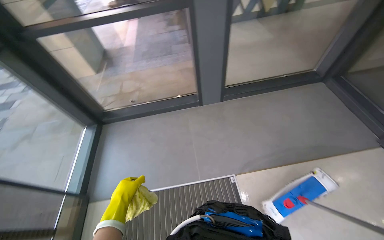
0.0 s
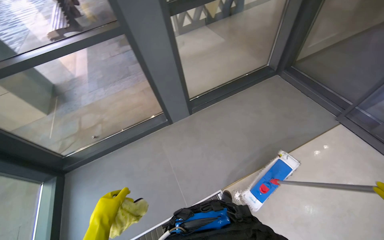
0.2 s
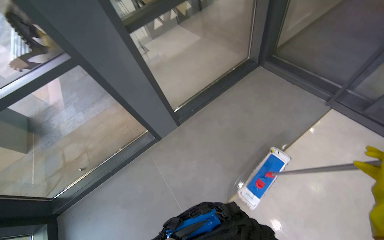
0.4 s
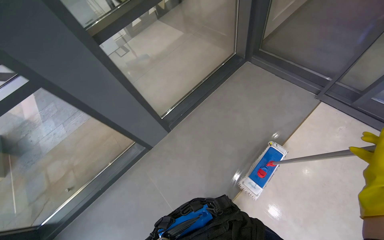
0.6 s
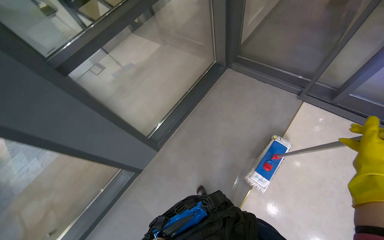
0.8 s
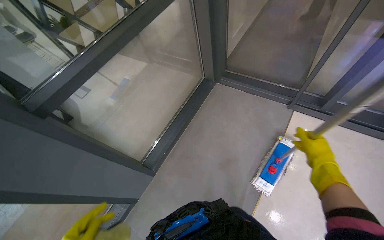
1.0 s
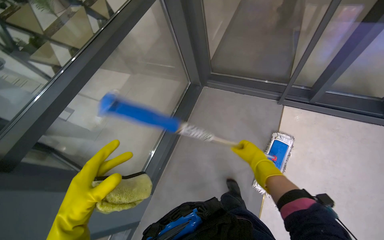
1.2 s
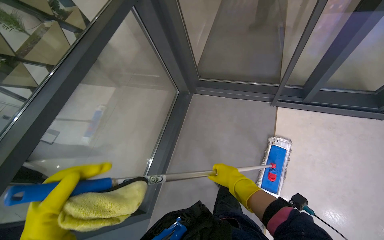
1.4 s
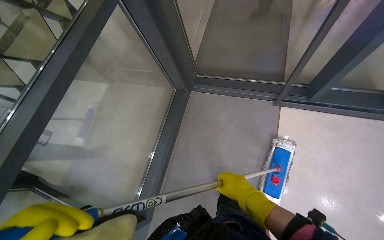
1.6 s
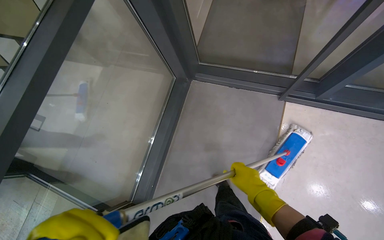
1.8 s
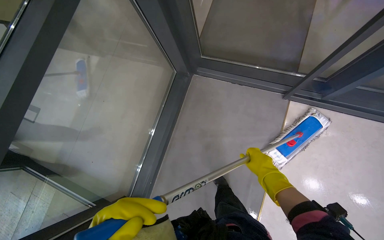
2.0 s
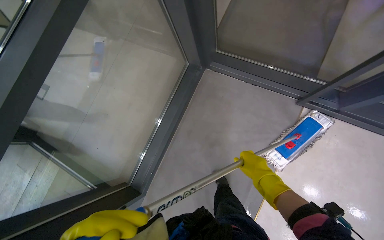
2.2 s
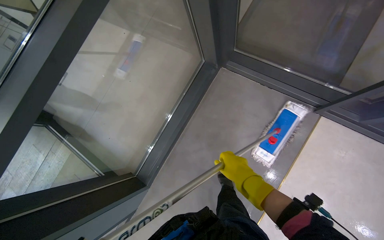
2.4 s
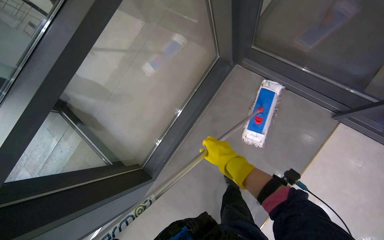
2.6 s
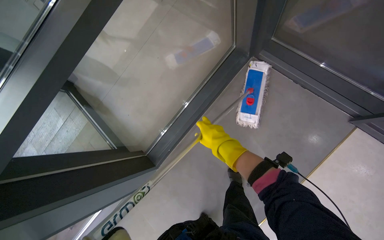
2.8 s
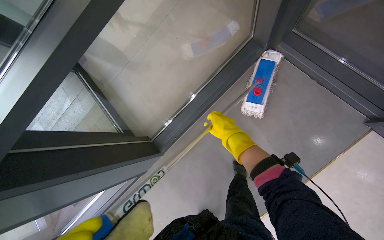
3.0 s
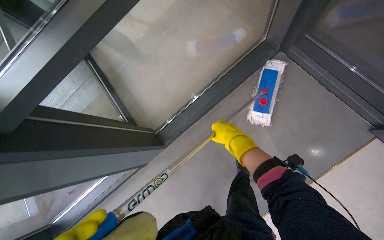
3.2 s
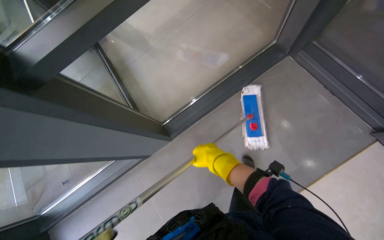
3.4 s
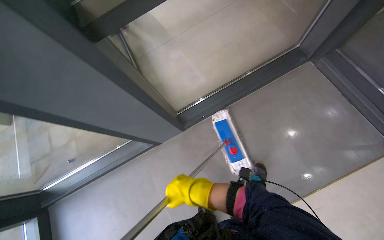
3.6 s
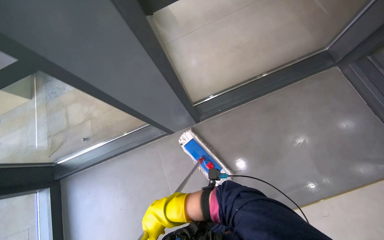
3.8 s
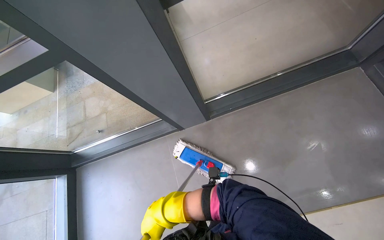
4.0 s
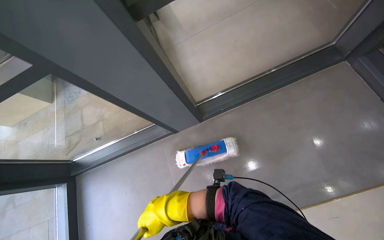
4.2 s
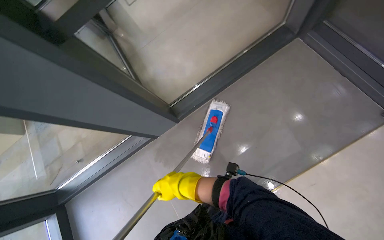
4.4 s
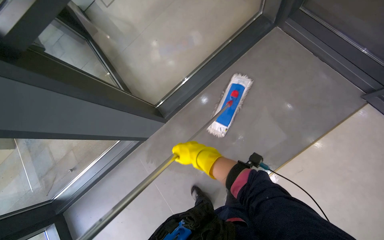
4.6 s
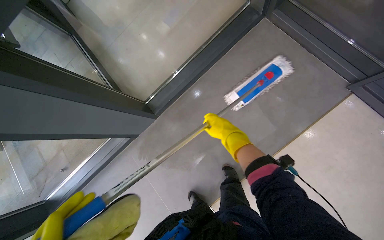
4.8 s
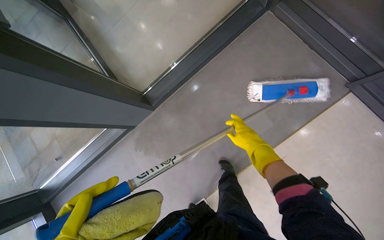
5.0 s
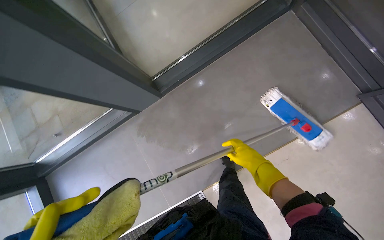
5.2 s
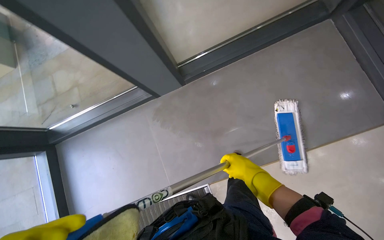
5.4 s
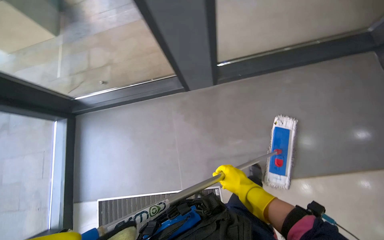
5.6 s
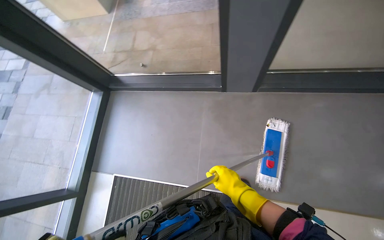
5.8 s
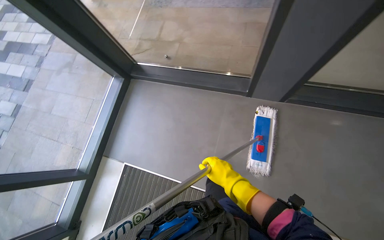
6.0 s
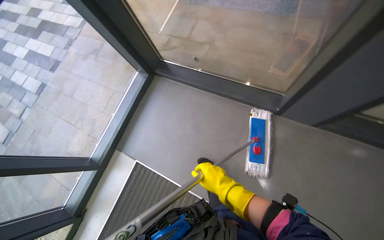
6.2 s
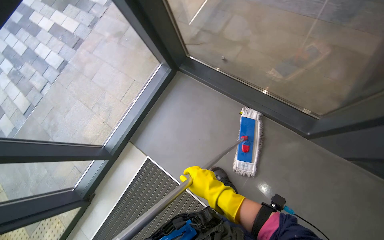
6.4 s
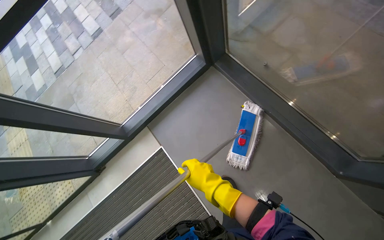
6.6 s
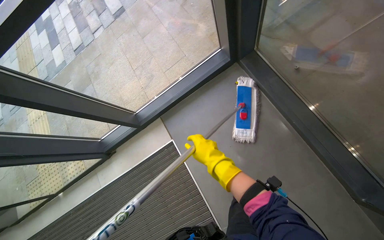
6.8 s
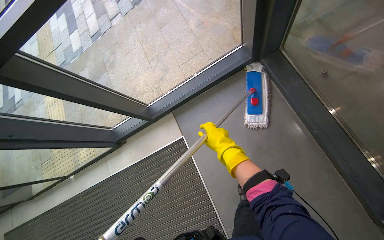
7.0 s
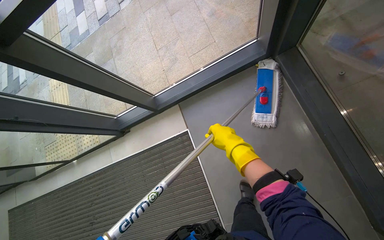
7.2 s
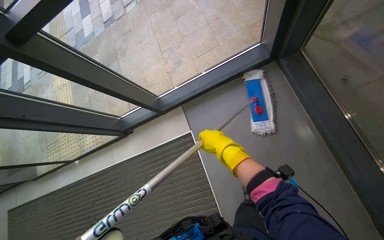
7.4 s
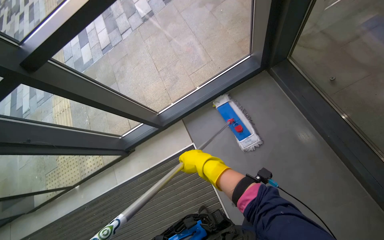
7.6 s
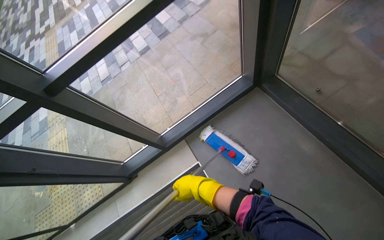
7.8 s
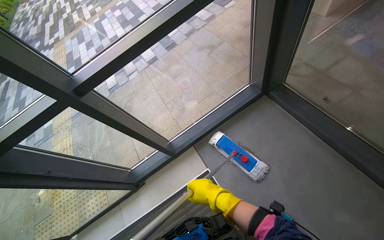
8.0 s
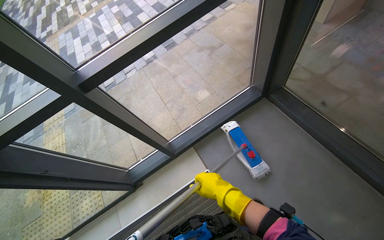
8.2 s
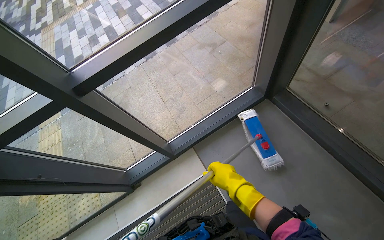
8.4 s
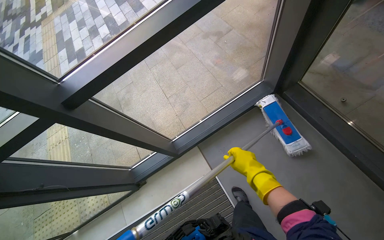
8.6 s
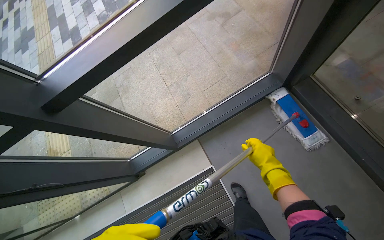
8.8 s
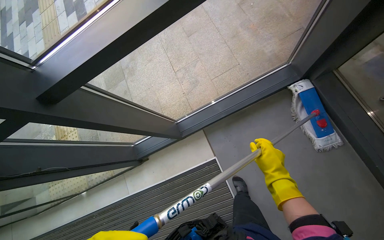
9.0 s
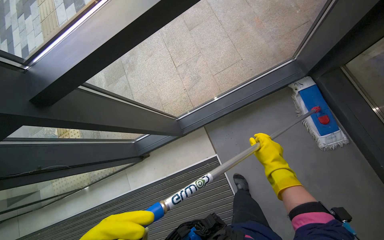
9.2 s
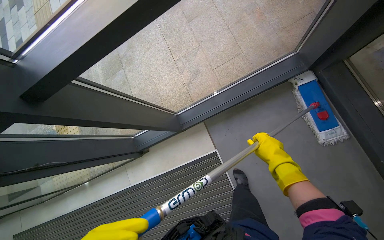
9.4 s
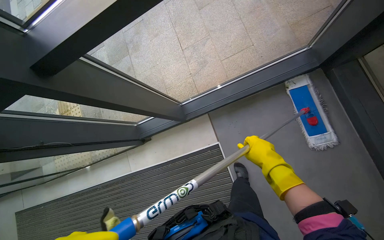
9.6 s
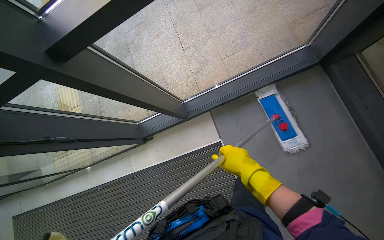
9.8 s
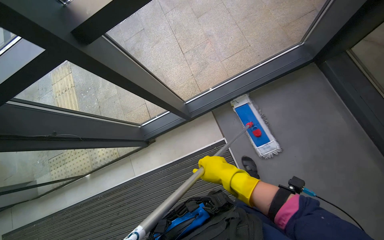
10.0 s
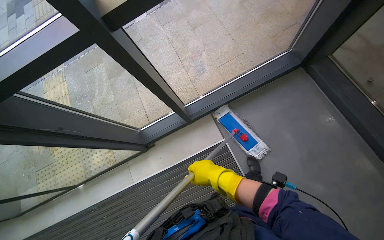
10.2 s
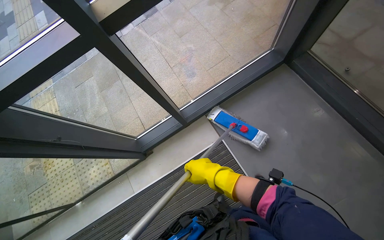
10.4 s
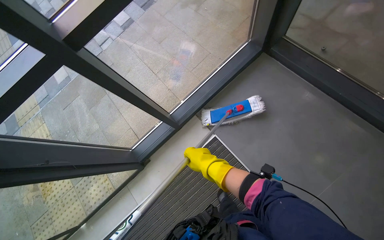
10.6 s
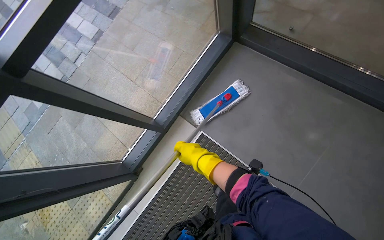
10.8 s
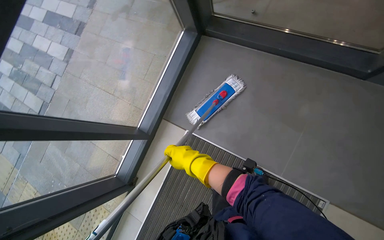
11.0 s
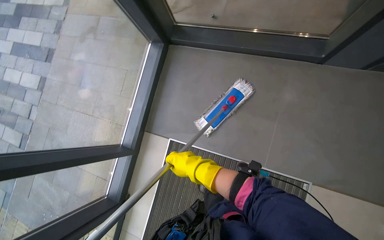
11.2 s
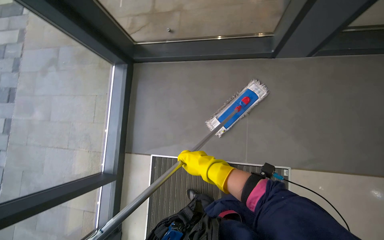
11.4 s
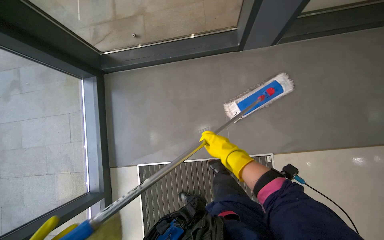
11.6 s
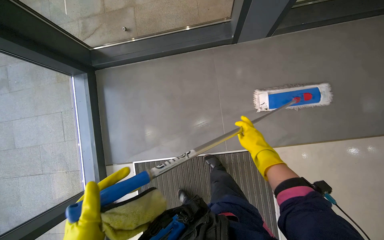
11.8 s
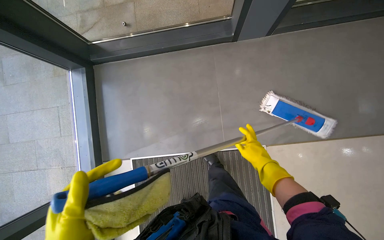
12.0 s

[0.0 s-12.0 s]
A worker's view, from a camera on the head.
Job: mopping floor.
The whole recording: Mopping entrance floor. The worker mops the floor in the building's entrance area, both inside and outside the doors.
0.0 to 1.6 s: The camera travels roughly 1 m. The head rotates approximately 65 degrees to the right.
3.0 to 4.4 s: The right hand shifts approximately 40 cm to the left and down the picture.
4.4 to 6.0 s: The camera travels about 50 cm. The scene rotates clockwise by some 35 degrees.
6.0 to 7.6 s: The head travels about 60 cm. The wearer looks about 50 degrees further to the left. The camera pitches downward, by roughly 15 degrees.
9.0 to 10.4 s: The right hand moves to the left, approximately 30 cm.
10.4 to 12.0 s: The camera travels about 70 cm. The wearer looks approximately 65 degrees further to the right.

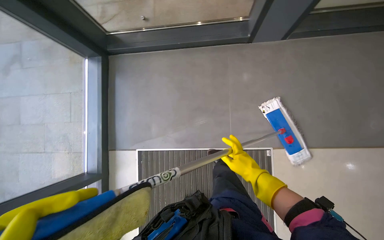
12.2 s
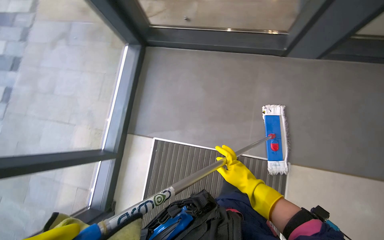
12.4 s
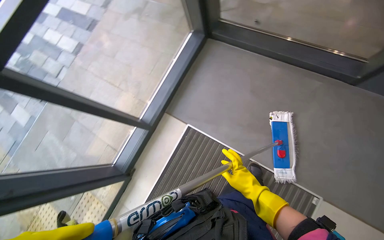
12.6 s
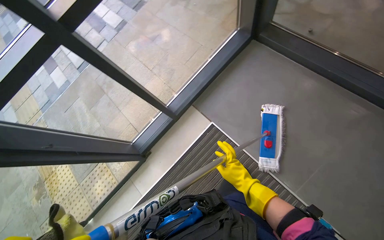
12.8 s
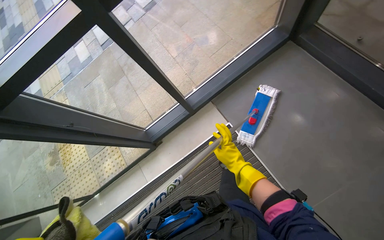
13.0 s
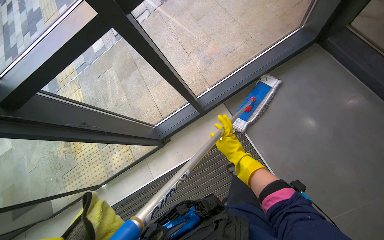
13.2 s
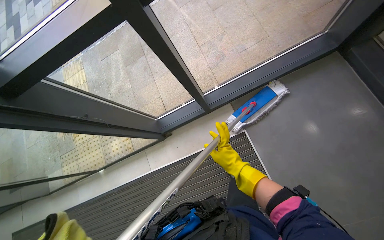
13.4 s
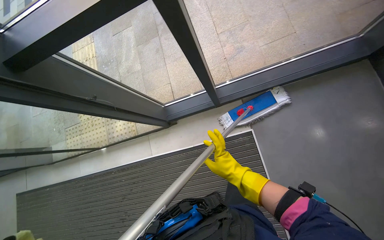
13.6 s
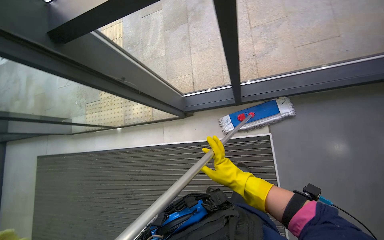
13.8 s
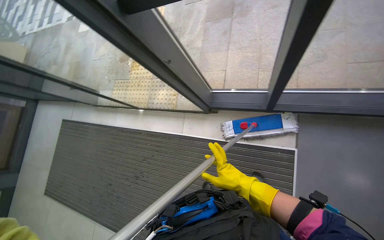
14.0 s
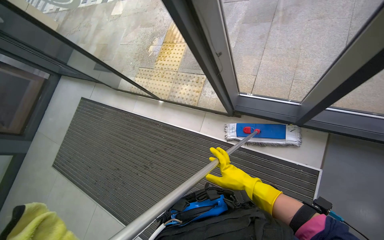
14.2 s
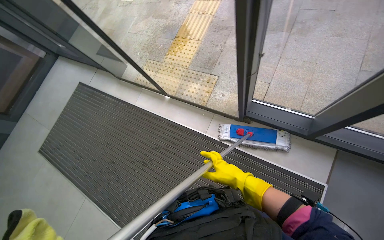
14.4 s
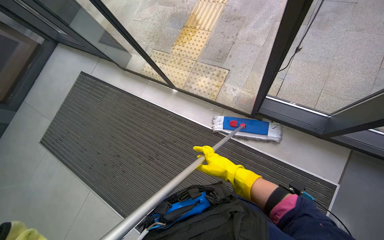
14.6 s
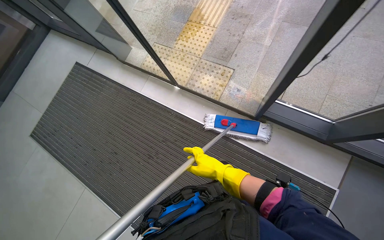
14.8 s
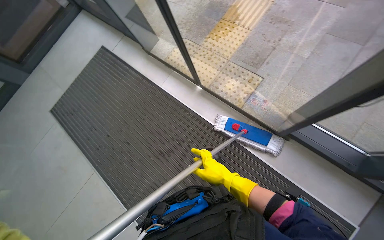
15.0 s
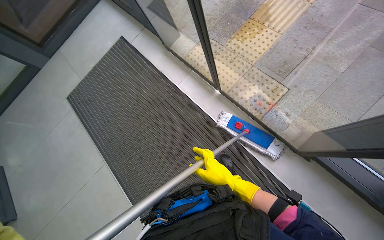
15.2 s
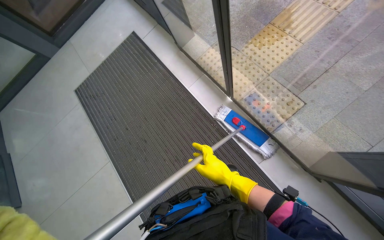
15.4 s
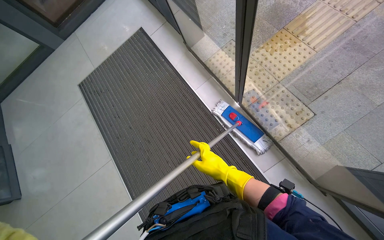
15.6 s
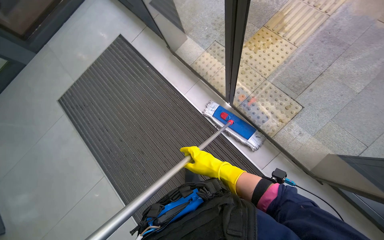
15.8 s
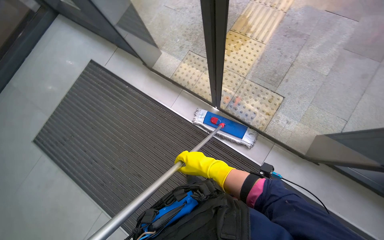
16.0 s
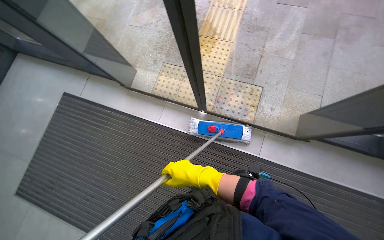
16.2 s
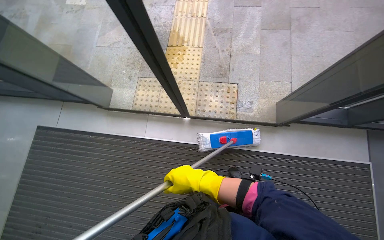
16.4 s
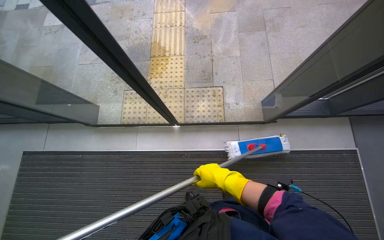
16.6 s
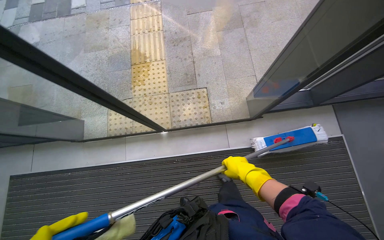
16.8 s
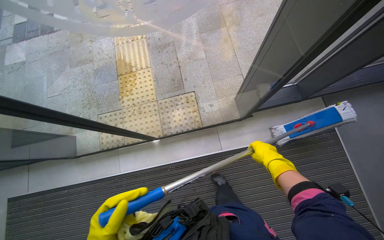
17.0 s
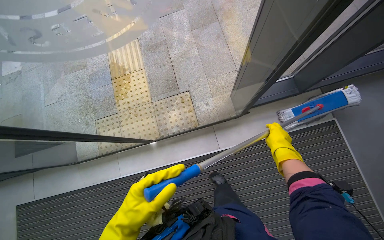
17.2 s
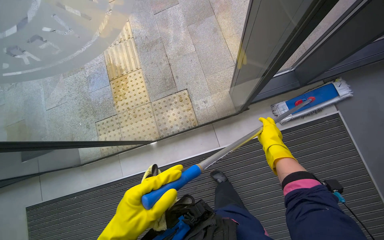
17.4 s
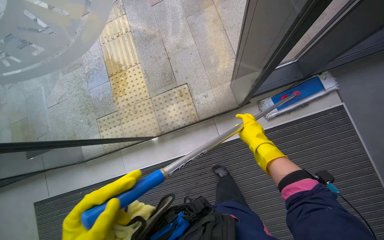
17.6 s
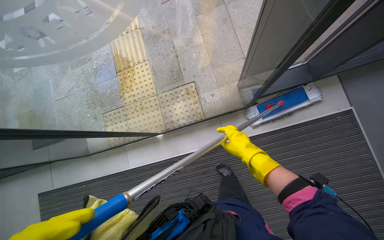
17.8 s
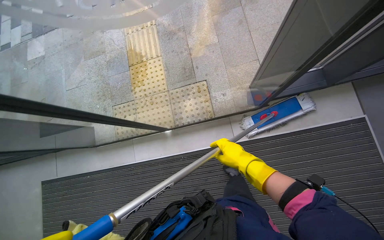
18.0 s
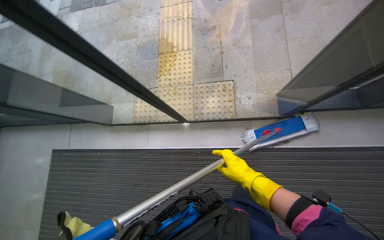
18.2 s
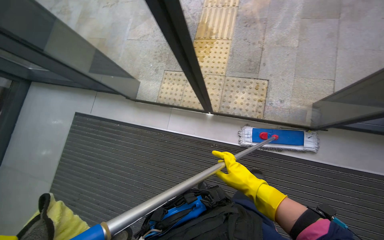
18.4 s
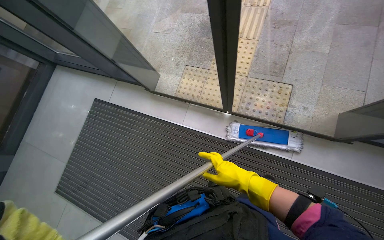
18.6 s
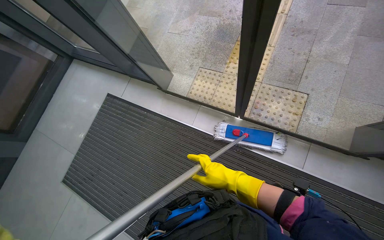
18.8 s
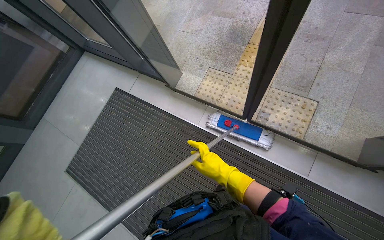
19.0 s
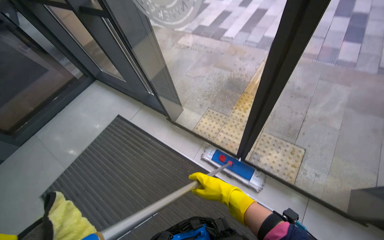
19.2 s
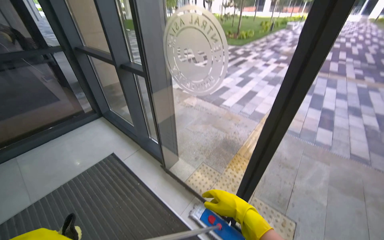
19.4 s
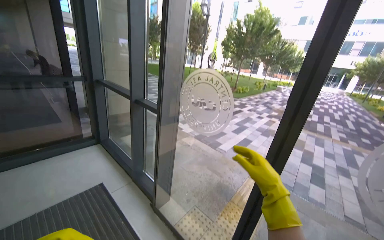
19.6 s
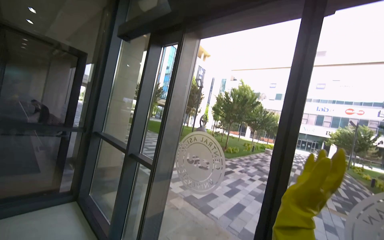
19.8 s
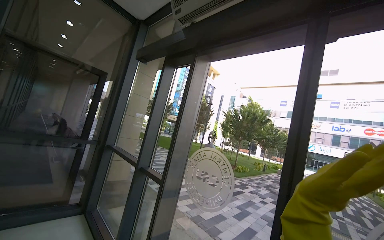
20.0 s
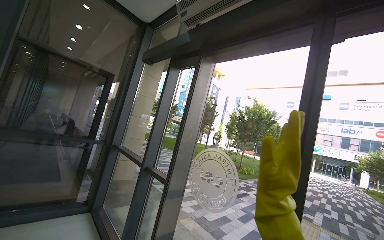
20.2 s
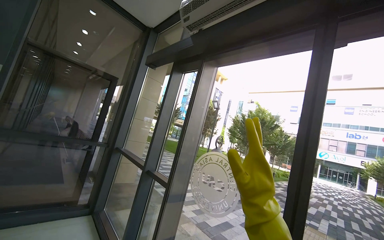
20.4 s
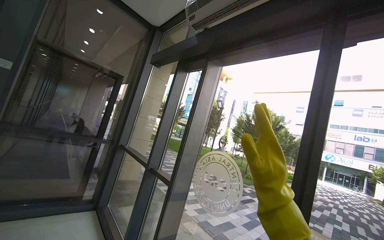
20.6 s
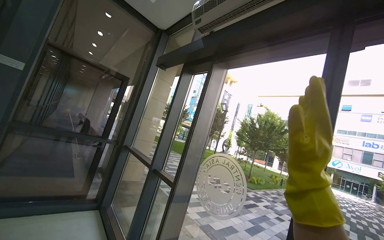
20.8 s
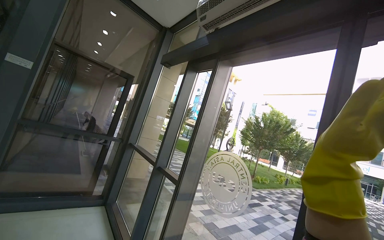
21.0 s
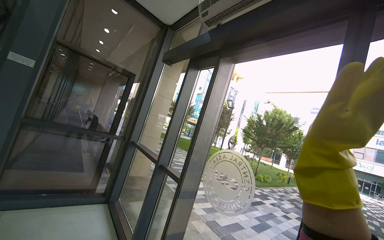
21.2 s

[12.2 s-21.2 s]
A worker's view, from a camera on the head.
Job: mopping floor.
The whole recording: Mopping entrance floor. The worker mops the floor in the building's entrance area, both inside and outside the doors.
12.2 to 13.8 s: The head rotates some 55 degrees to the left.
13.8 to 15.2 s: The camera is carried roughly 70 cm. The scene turns about 40 degrees clockwise in the picture.
15.2 to 16.6 s: The head turns to the right by roughly 50 degrees.
16.6 to 18.2 s: The right hand shifts roughly 10 cm to the right.
18.2 to 19.8 s: The head travels about 70 cm. The wearer looks some 70 degrees further upward. The scene rotates clockwise by some 55 degrees.
19.8 to 21.2 s: The right hand heads up the picture, covering about 20 cm, and travels to the left and back again, about 15 cm each way.
